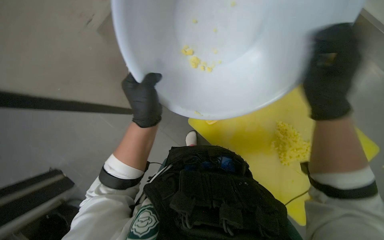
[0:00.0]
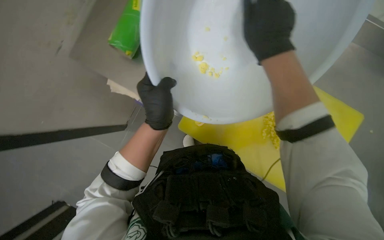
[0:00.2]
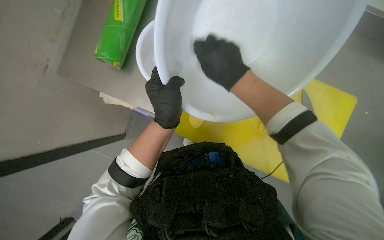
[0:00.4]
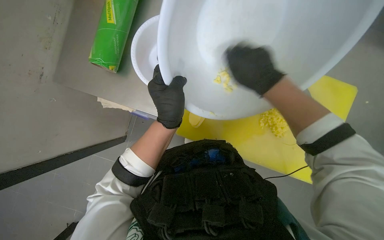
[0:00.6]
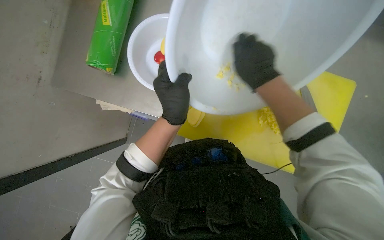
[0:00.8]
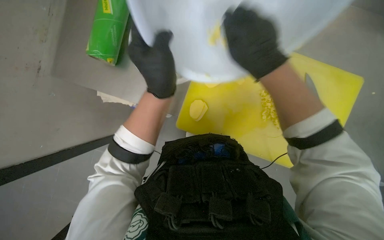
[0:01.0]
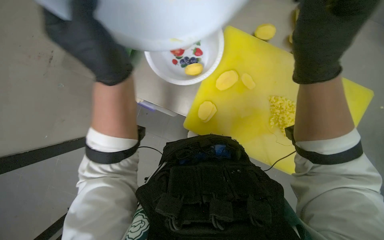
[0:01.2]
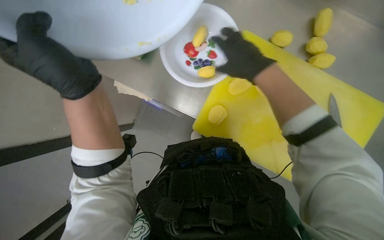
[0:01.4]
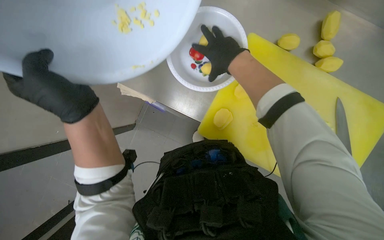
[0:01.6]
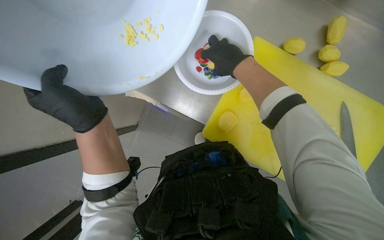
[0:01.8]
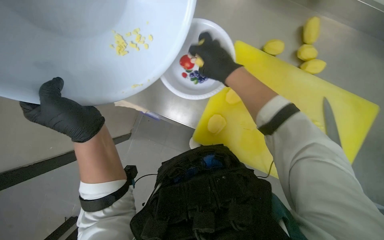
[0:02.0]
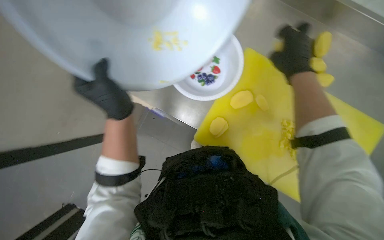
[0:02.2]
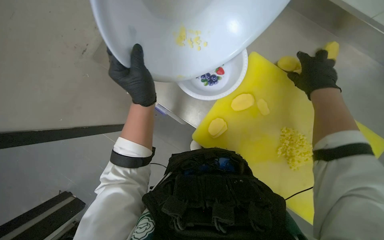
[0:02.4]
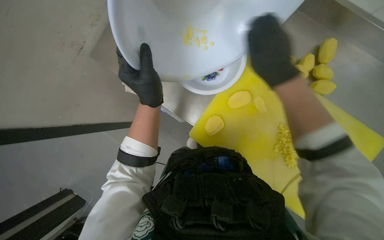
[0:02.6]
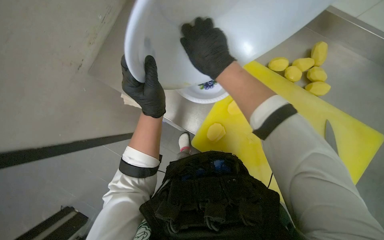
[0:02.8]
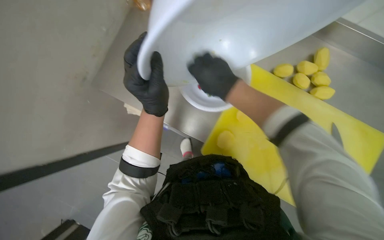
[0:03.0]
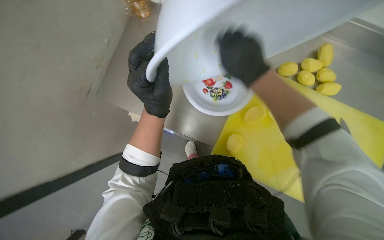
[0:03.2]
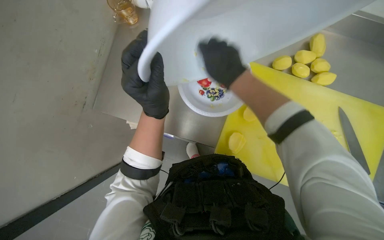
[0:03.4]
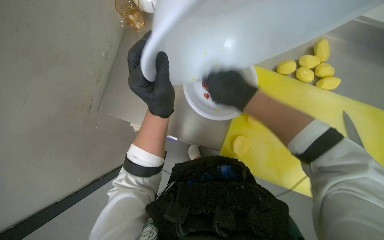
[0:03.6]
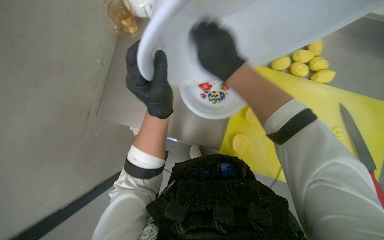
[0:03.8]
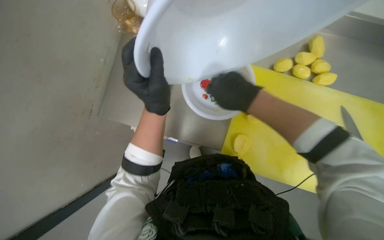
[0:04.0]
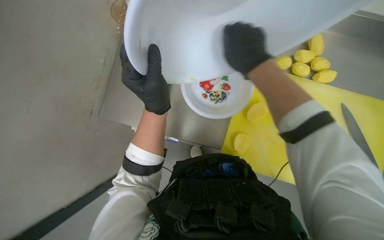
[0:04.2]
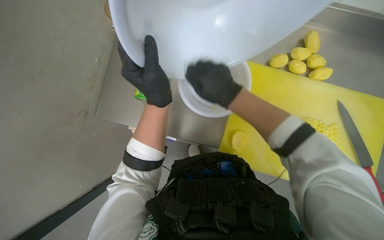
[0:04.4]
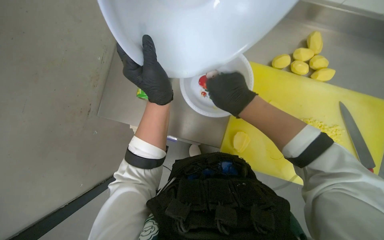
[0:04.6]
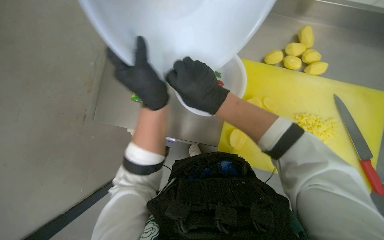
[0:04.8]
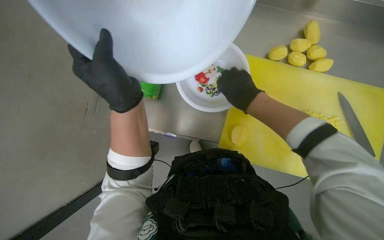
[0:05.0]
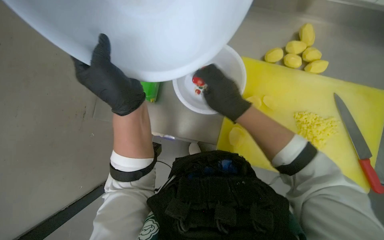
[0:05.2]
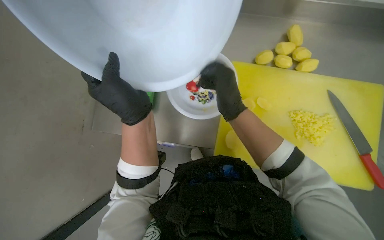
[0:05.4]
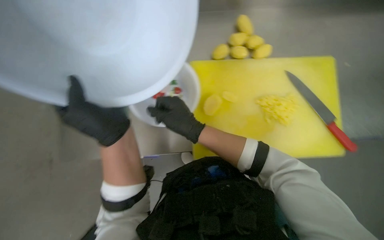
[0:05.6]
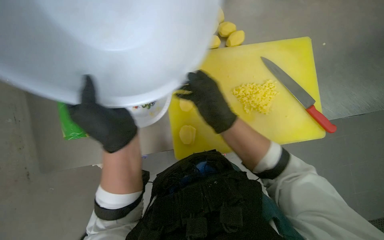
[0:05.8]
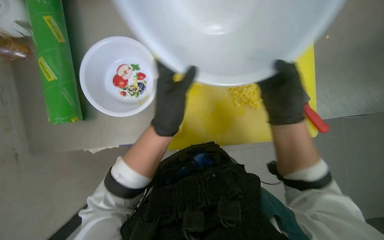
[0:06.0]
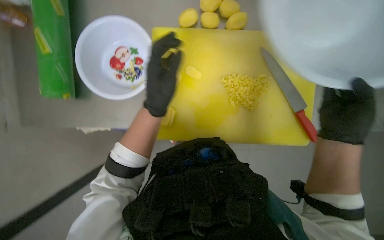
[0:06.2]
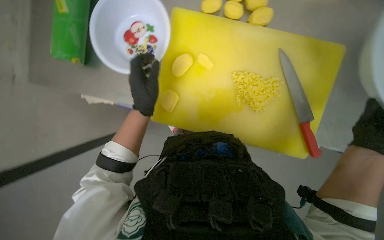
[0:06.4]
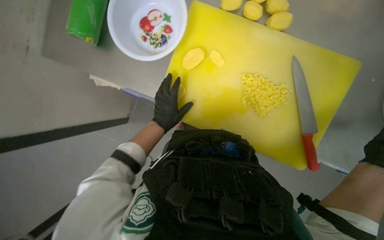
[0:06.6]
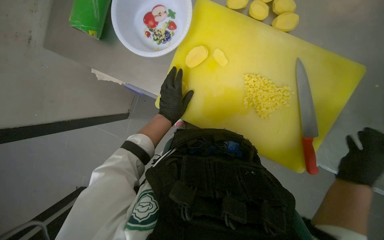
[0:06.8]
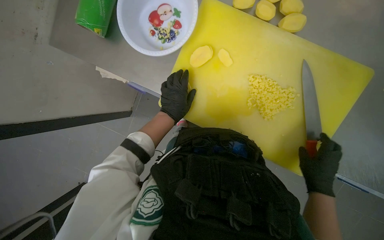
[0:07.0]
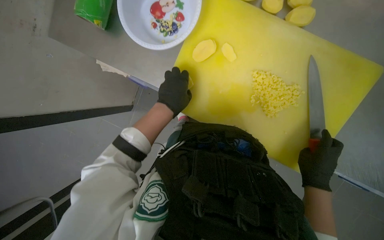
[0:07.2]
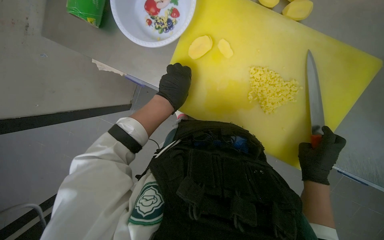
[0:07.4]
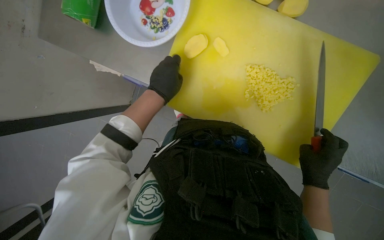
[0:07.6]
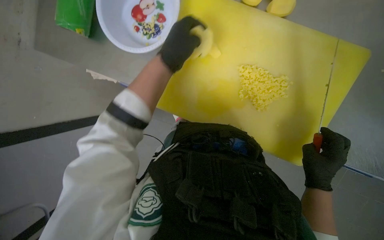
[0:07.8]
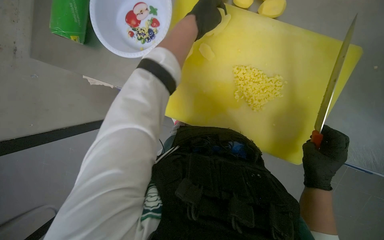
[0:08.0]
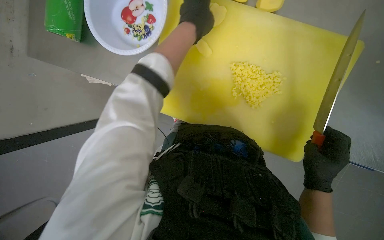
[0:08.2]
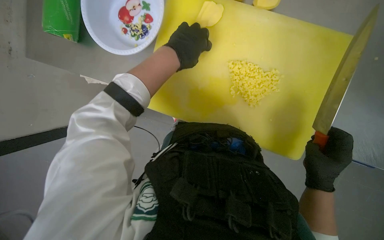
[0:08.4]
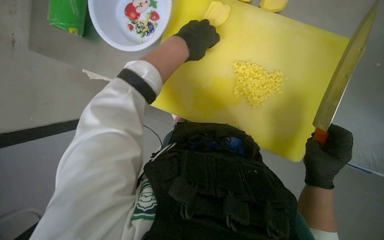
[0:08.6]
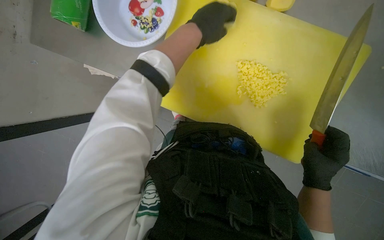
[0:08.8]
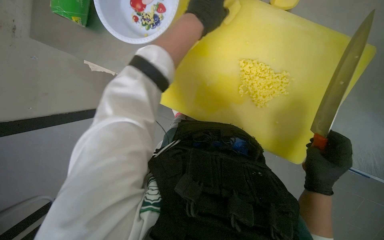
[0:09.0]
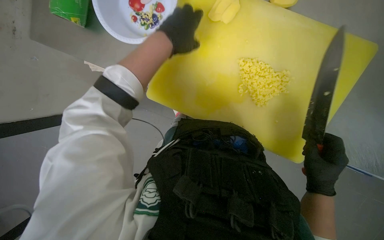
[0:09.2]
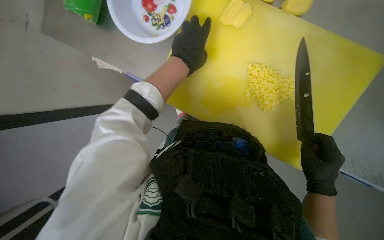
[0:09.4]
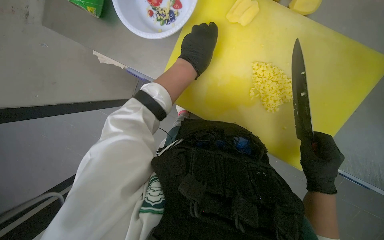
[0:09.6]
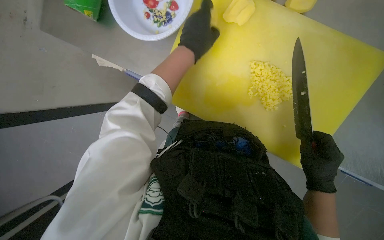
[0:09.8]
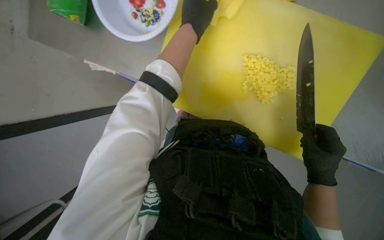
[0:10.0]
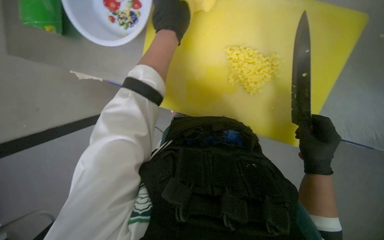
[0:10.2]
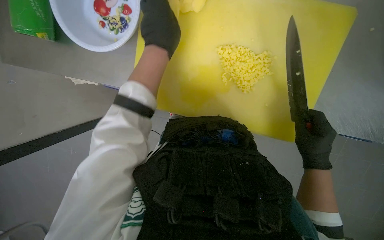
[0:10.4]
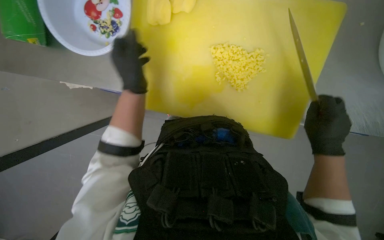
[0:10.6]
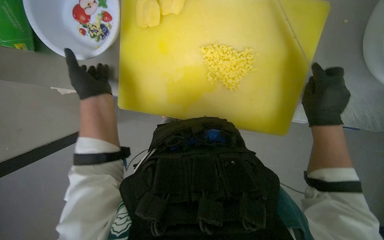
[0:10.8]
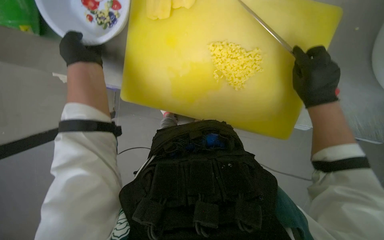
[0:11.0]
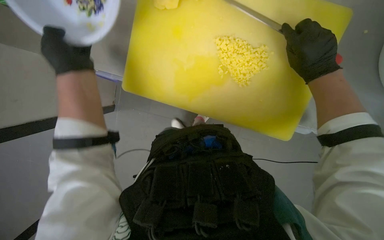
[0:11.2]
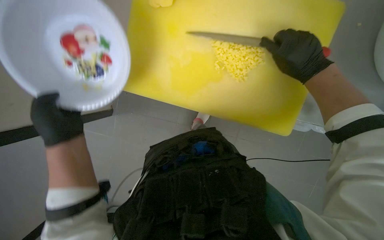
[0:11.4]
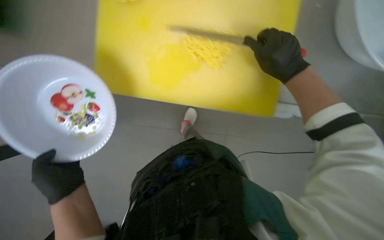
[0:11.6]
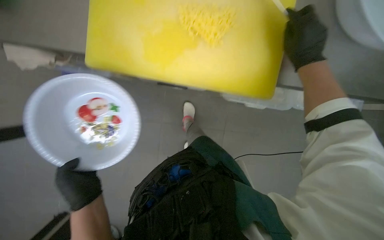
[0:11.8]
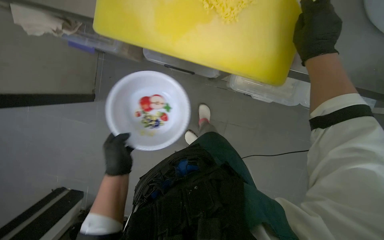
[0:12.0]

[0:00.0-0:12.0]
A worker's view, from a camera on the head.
Job: preparing food.
The whole recording: Chopping potatoes. The worker slices and dices potatoes on a cutting board, then transfers them to a bowl.
0:00.0 to 0:01.6: The left hand is displaced to the left and nearer to the camera by approximately 20 cm; the right hand moves left and right over roughly 20 cm, changing direction 2 times.
0:01.6 to 0:03.0: The right hand moves approximately 20 cm to the right and comes back.
0:03.0 to 0:04.4: The hands are busy where they are.
0:04.4 to 0:06.0: The head turns to the right by roughly 30 degrees.
0:06.0 to 0:07.6: The left hand reaches some 25 cm farther from the camera, then returns.
0:07.6 to 0:09.0: The left hand is displaced up the picture and to the right by approximately 20 cm.
0:10.4 to 0:12.0: The right hand travels up the picture by approximately 25 cm. The left hand moves down the picture and to the left, approximately 35 cm.

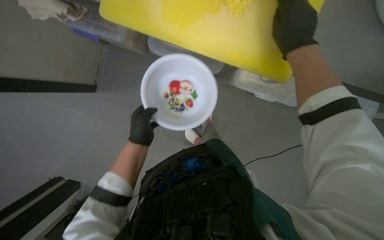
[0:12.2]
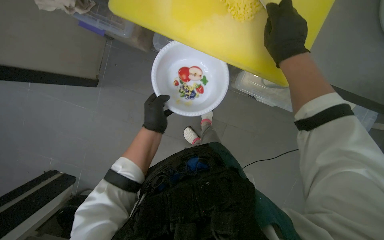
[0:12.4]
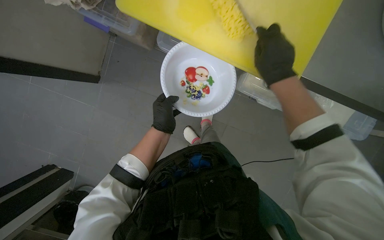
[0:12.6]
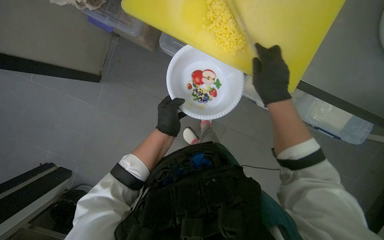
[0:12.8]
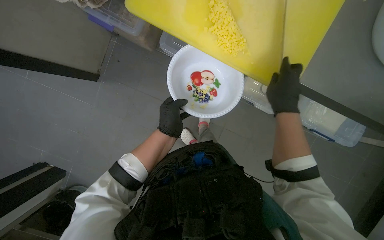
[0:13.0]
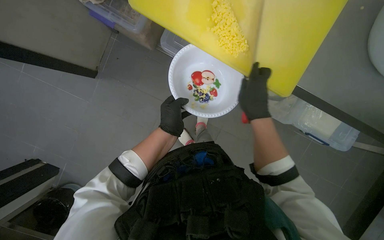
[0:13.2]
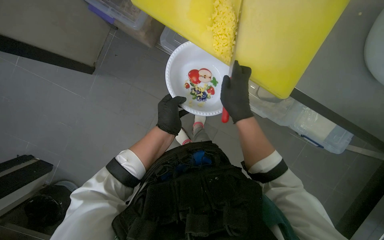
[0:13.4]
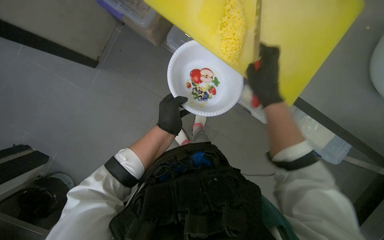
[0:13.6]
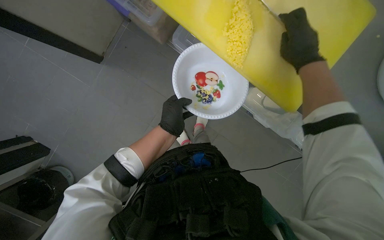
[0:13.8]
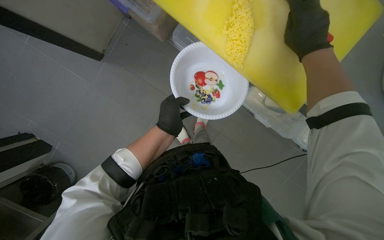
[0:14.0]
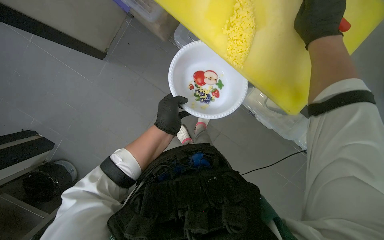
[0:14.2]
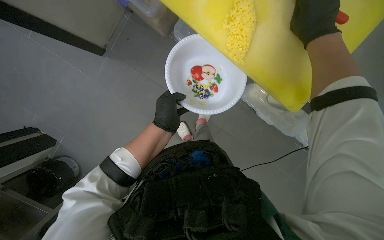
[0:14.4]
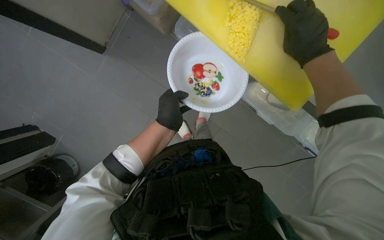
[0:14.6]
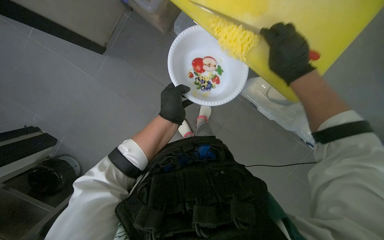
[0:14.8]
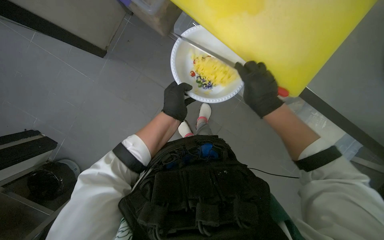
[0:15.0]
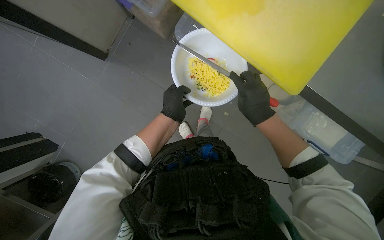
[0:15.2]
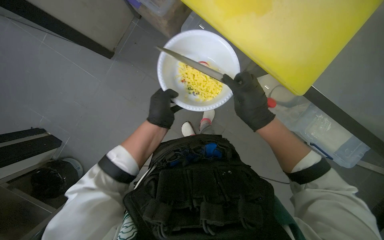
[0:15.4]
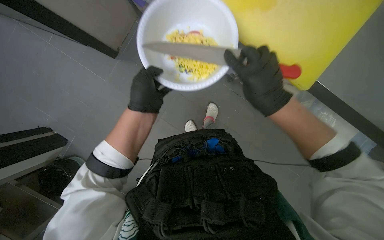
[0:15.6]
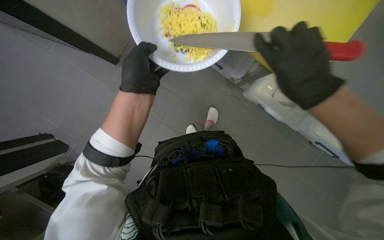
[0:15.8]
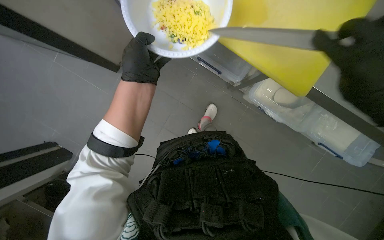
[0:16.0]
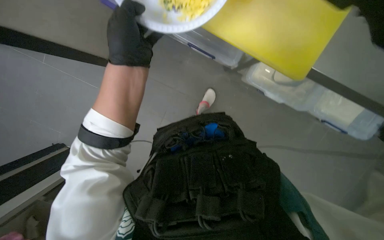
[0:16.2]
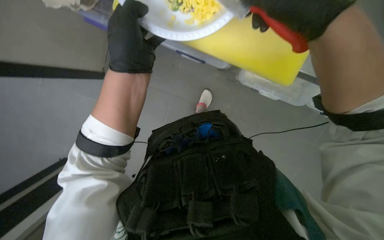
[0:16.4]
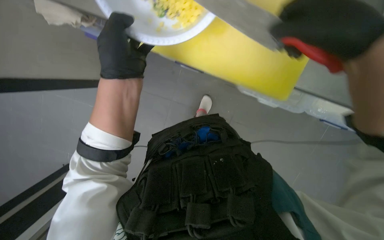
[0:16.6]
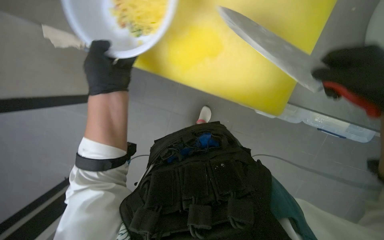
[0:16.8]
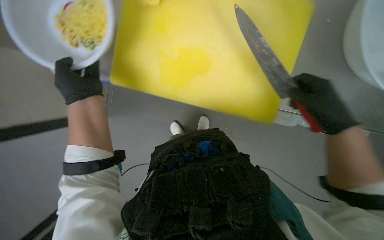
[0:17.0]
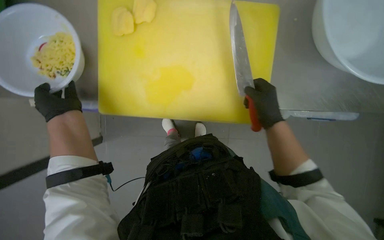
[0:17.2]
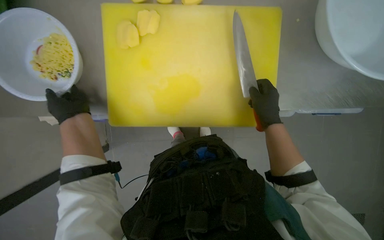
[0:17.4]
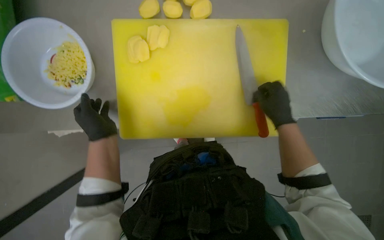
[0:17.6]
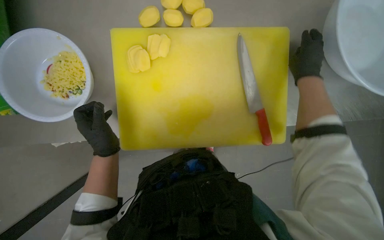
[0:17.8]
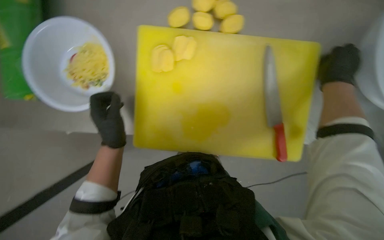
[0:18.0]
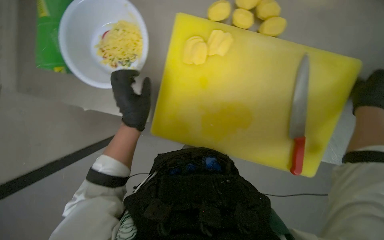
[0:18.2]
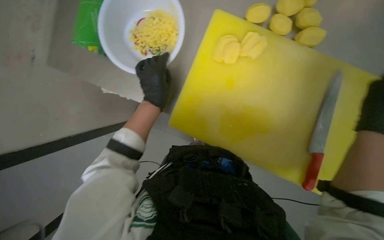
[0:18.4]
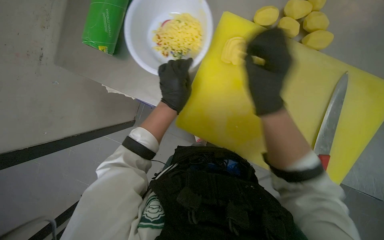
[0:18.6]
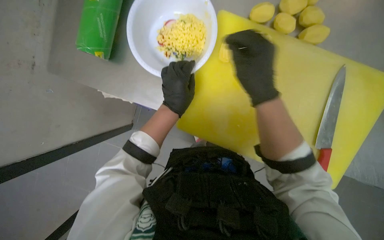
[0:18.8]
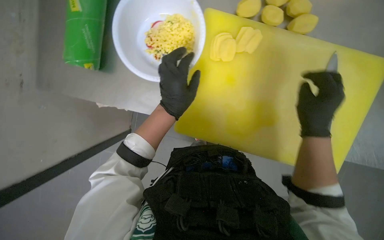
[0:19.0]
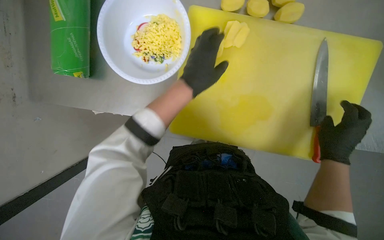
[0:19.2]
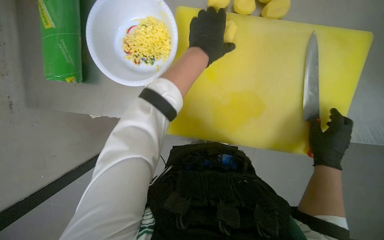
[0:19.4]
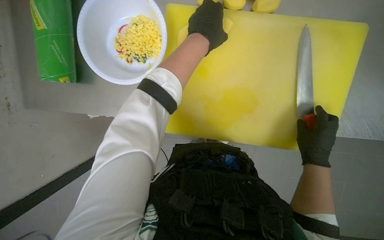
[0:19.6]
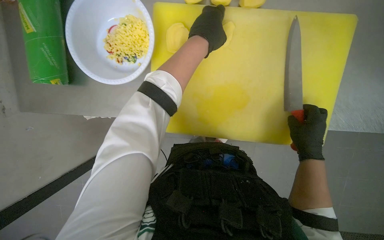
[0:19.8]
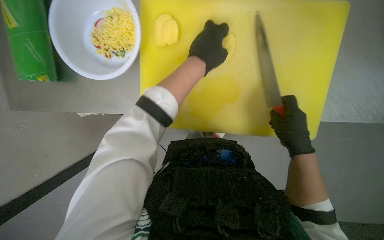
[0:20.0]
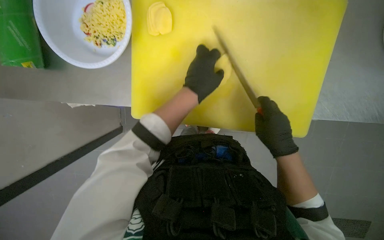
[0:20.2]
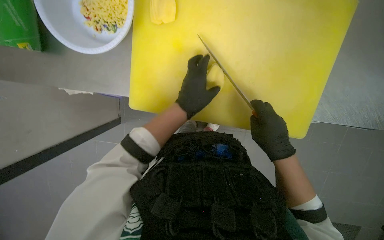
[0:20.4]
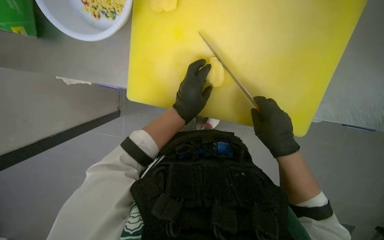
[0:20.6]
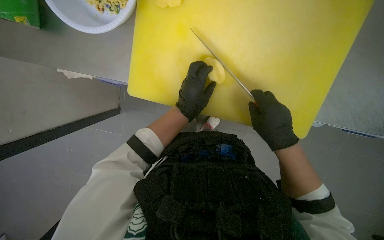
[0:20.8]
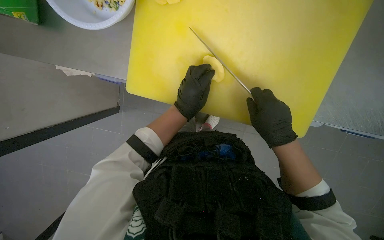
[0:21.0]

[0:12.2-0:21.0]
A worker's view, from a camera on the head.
Job: preparing food.
The whole recording: Chopping potatoes. The worker slices and dices potatoes on a cutting board, then transfers them to a bowl.
0:12.2 to 0:13.6: The right hand goes about 20 cm to the left and down the picture.
0:13.6 to 0:15.2: The right hand travels up the picture and back again, about 15 cm each way.
0:15.2 to 0:16.6: The left hand travels nearer to the camera by some 15 cm.
0:16.6 to 0:18.0: The wearer looks roughly 15 degrees further upward.
0:18.0 to 0:19.6: The left hand shifts about 25 cm to the right and up the picture.
0:19.6 to 0:21.0: The left hand is displaced down the picture and farther from the camera by some 30 cm.
